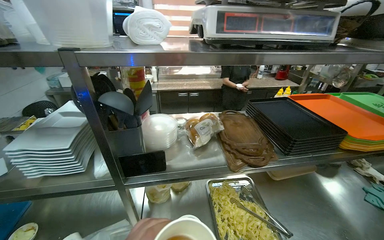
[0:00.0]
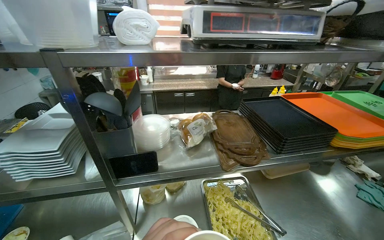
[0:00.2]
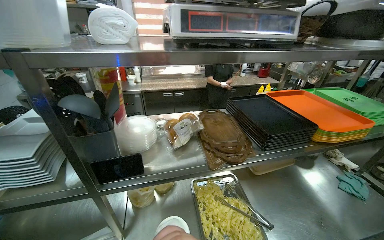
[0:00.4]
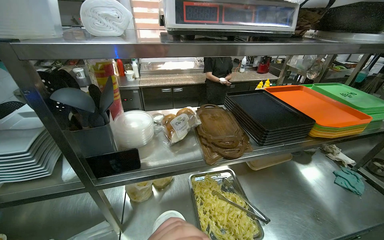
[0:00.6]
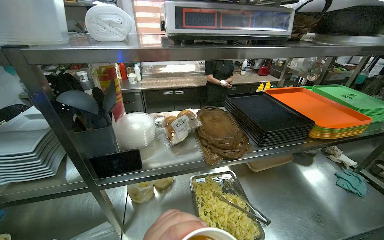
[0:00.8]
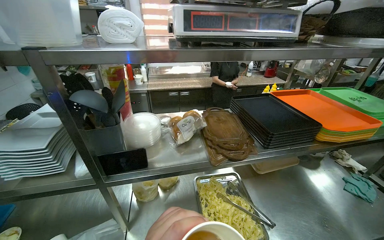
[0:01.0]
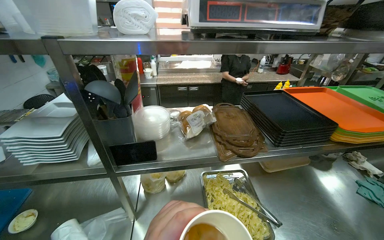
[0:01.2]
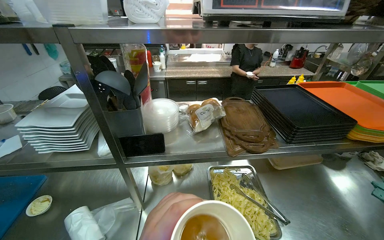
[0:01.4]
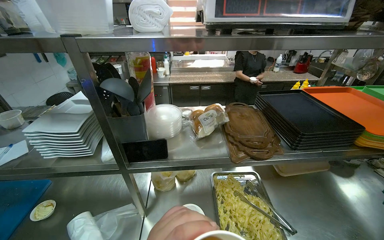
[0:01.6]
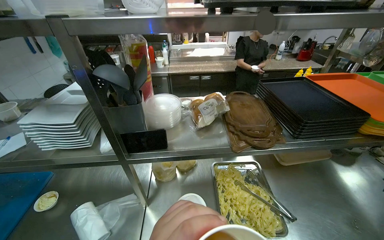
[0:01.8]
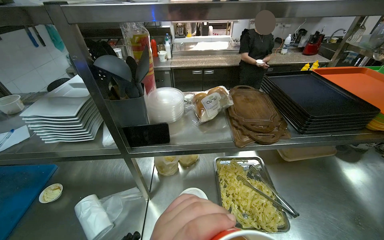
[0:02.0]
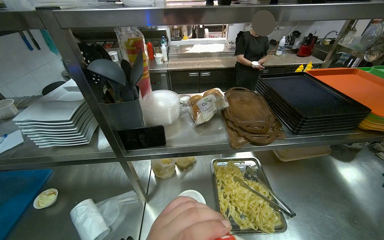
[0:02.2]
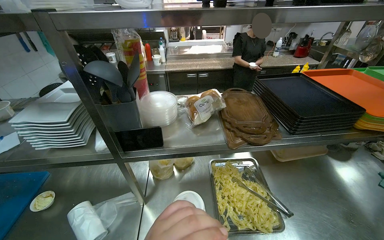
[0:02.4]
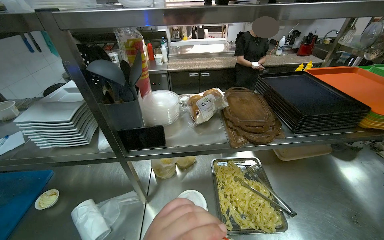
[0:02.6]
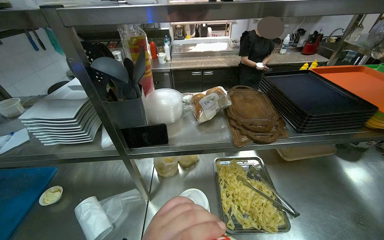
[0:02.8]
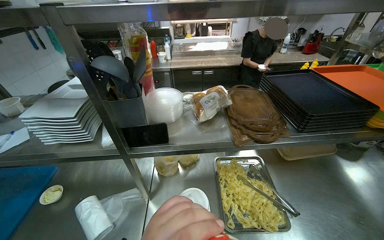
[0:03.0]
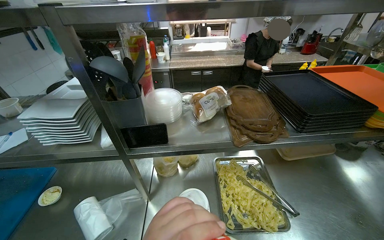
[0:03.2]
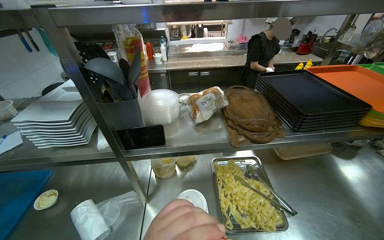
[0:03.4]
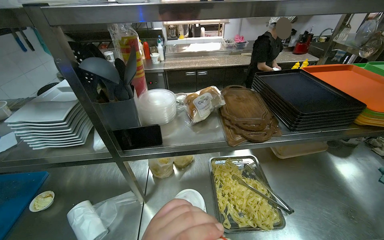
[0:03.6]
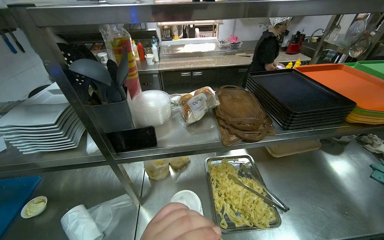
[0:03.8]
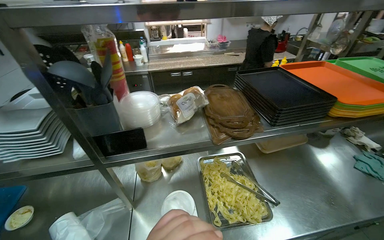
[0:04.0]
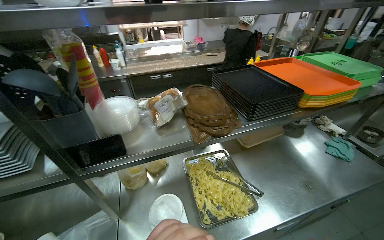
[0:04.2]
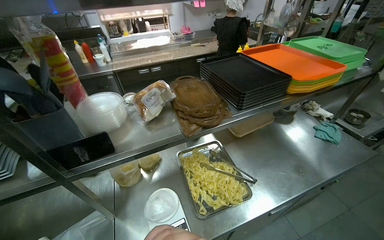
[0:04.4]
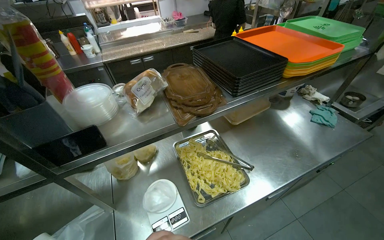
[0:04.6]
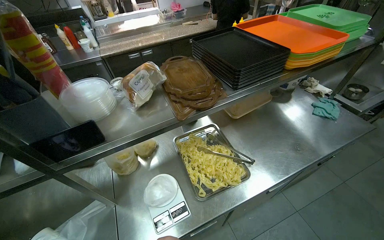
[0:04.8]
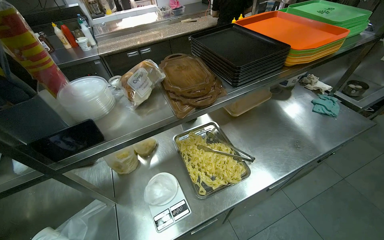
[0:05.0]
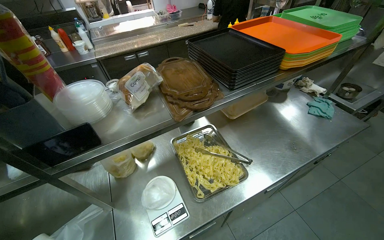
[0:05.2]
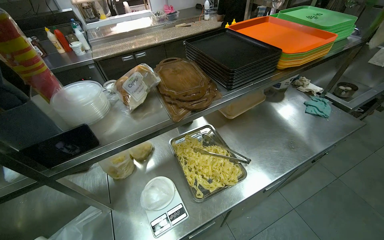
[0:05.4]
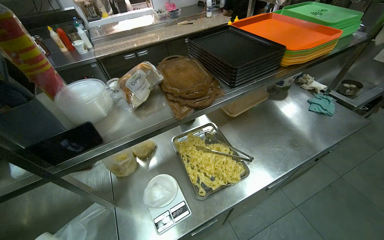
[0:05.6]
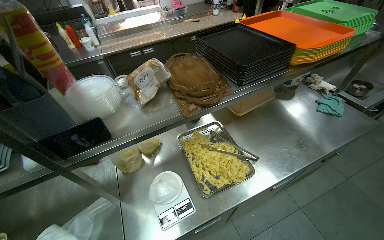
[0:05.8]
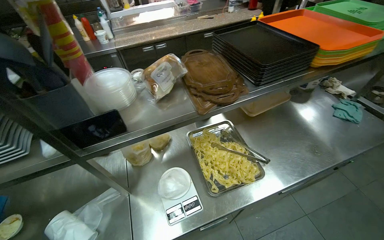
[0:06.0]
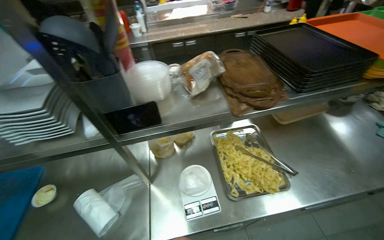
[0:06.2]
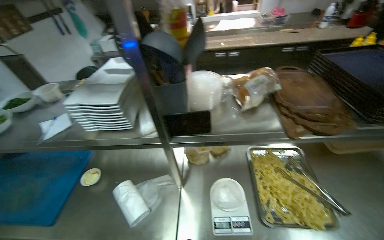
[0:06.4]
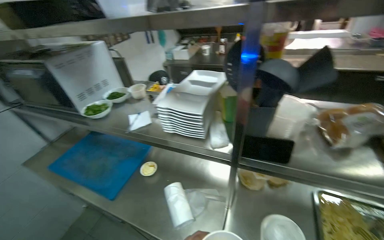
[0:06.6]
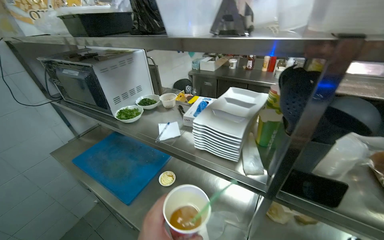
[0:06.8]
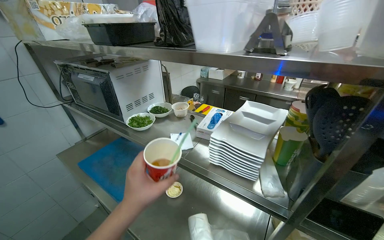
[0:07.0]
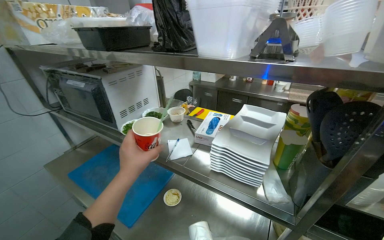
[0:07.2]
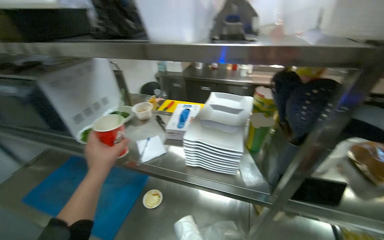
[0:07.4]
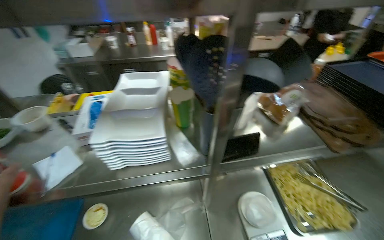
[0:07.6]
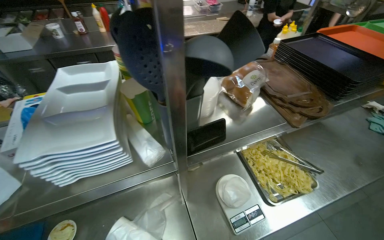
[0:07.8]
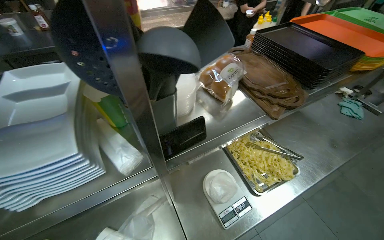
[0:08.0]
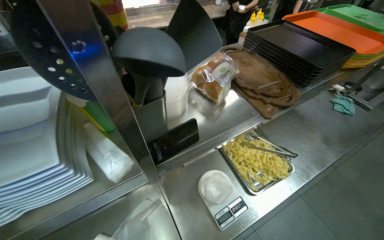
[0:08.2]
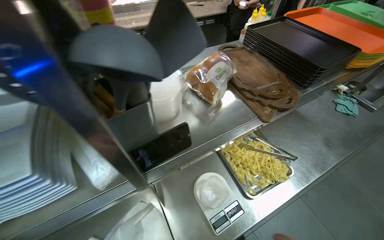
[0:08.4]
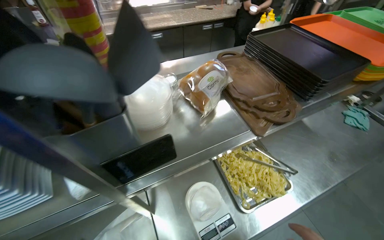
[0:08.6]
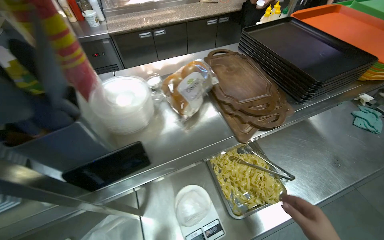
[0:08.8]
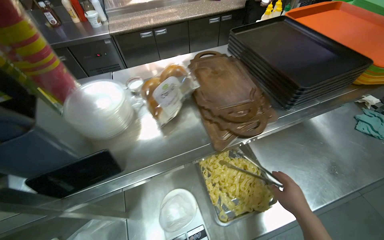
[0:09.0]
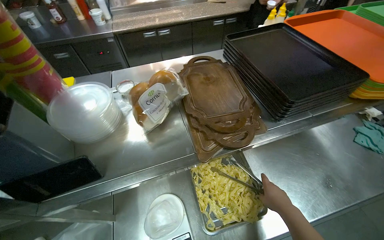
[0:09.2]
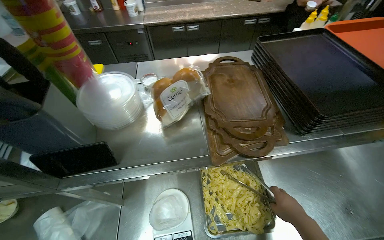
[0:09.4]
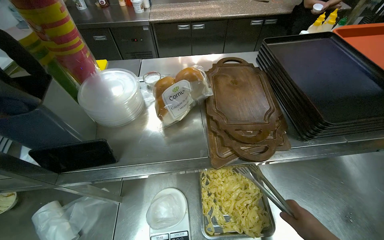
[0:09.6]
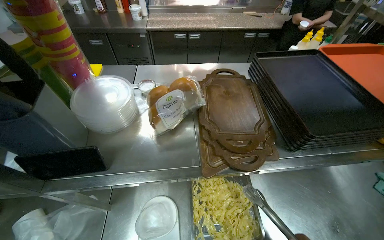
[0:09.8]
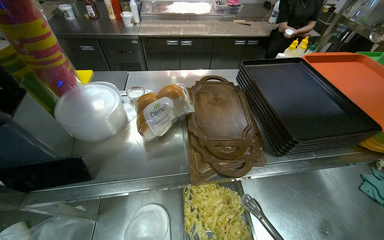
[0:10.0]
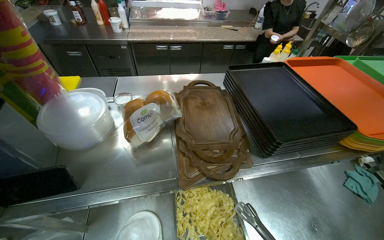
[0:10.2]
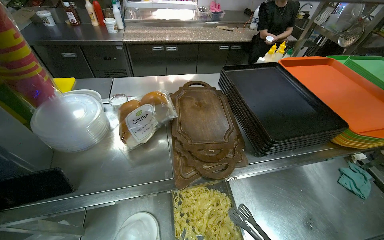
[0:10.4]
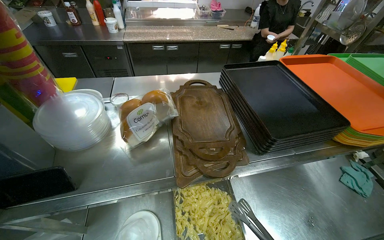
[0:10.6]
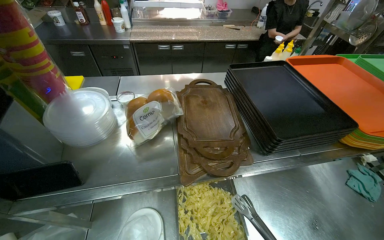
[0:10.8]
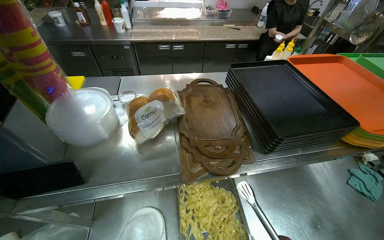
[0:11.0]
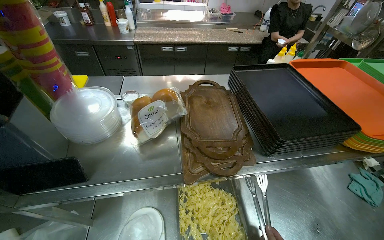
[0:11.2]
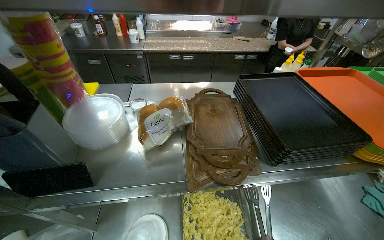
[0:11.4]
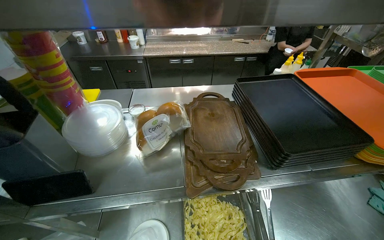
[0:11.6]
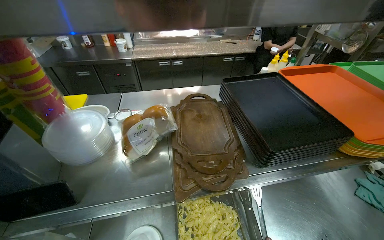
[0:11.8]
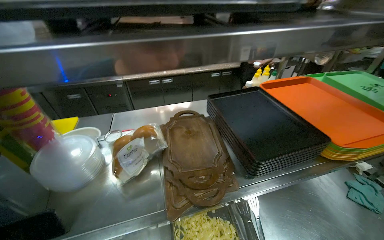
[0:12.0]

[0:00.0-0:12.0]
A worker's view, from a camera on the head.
Job: preparing food.
The whole recording: Weighing and bagging pasta. The worker uses tongs to scoop pasta from a tray into a plastic bag on a scale.
0:03.0 to 0:04.4: The head turns to the right by about 20 degrees.

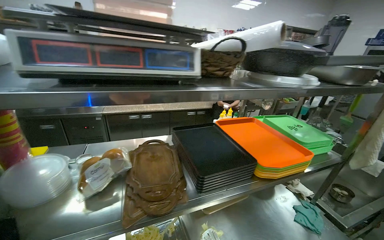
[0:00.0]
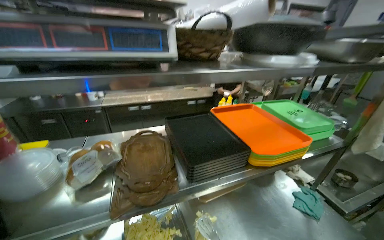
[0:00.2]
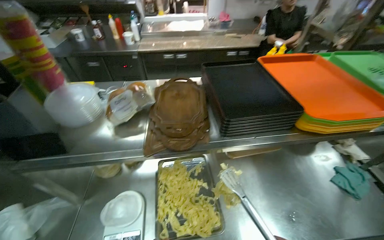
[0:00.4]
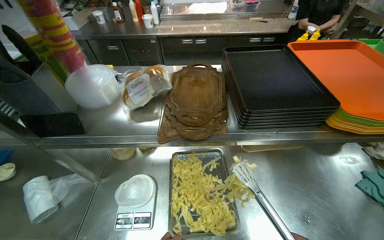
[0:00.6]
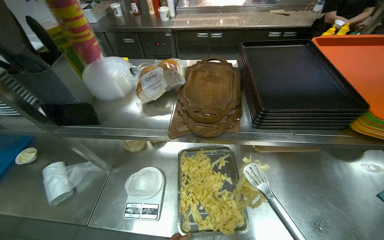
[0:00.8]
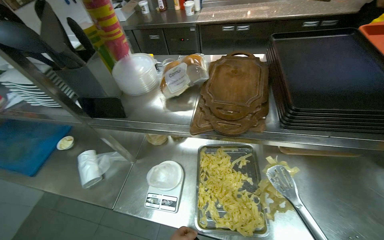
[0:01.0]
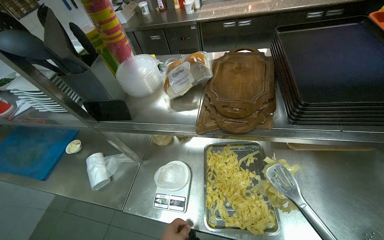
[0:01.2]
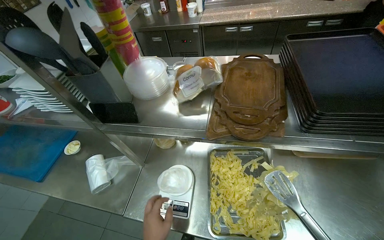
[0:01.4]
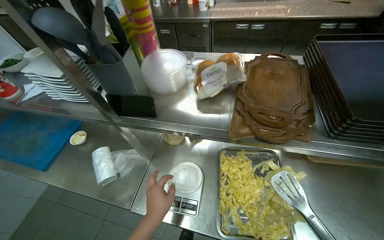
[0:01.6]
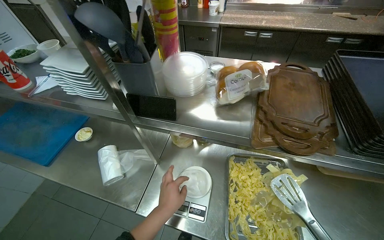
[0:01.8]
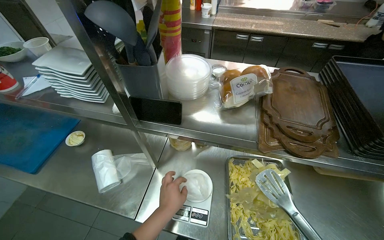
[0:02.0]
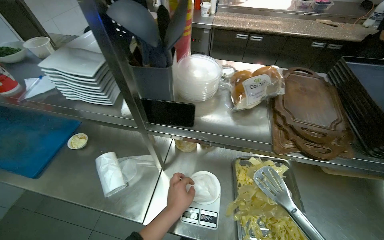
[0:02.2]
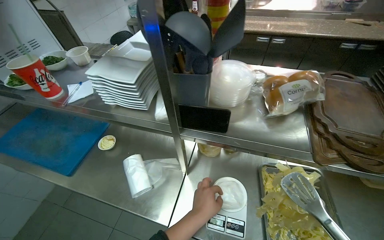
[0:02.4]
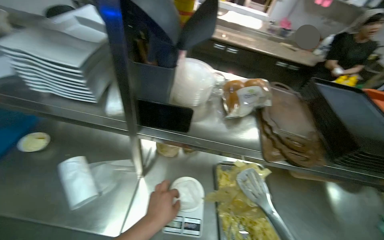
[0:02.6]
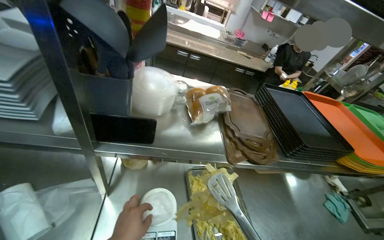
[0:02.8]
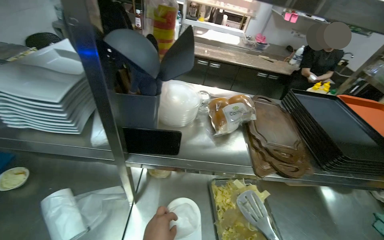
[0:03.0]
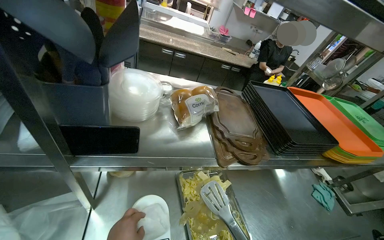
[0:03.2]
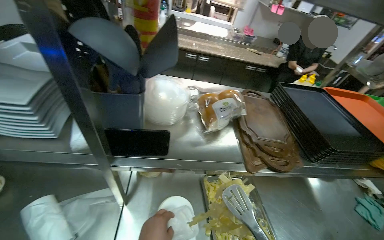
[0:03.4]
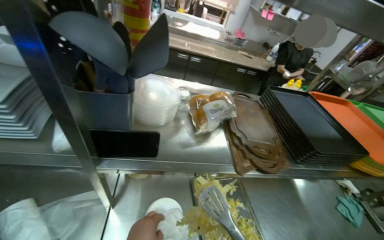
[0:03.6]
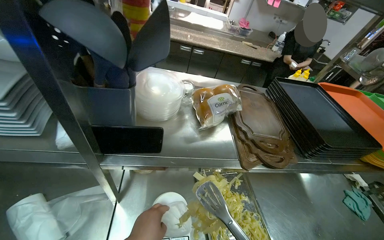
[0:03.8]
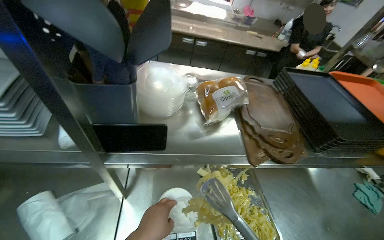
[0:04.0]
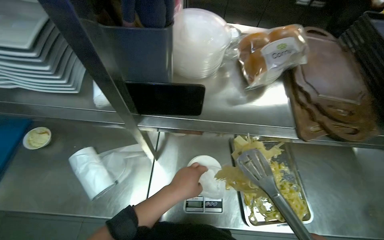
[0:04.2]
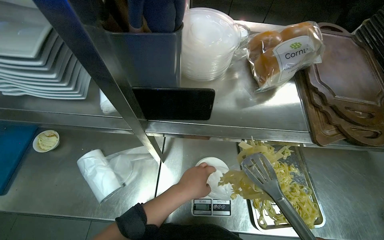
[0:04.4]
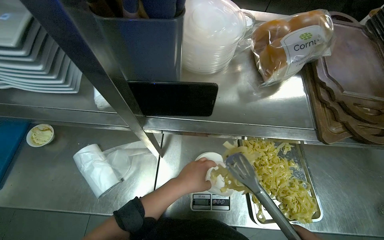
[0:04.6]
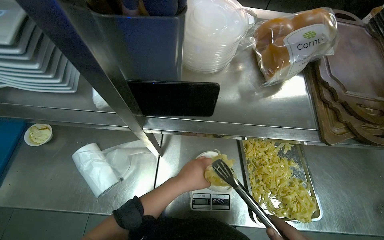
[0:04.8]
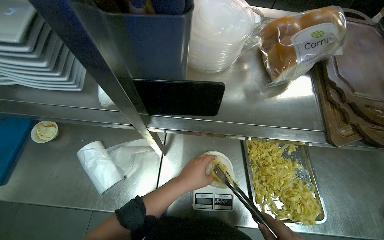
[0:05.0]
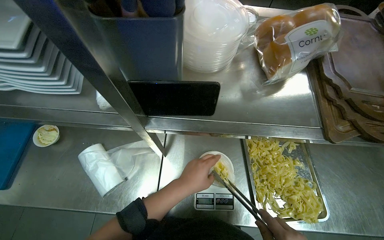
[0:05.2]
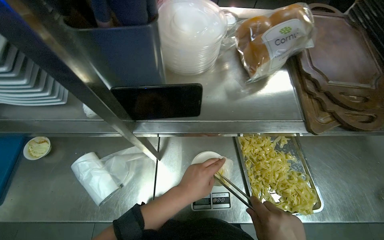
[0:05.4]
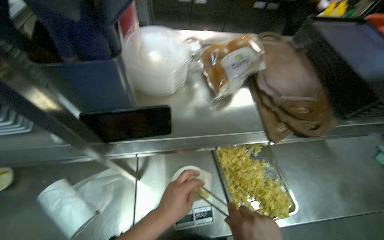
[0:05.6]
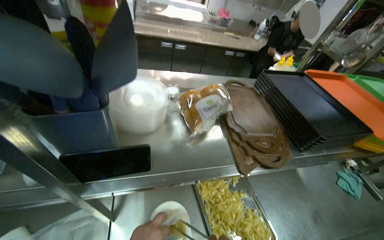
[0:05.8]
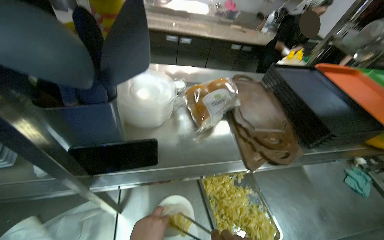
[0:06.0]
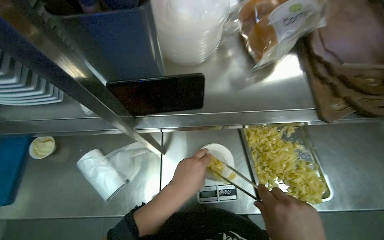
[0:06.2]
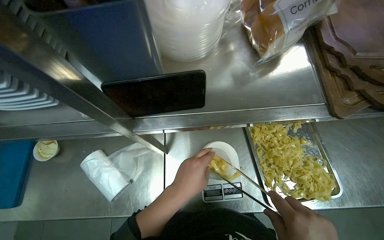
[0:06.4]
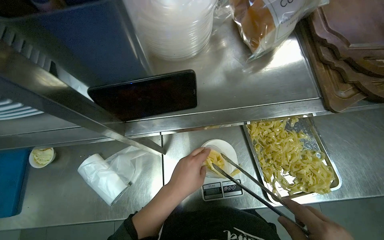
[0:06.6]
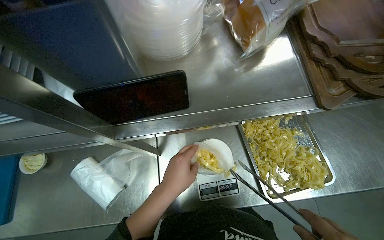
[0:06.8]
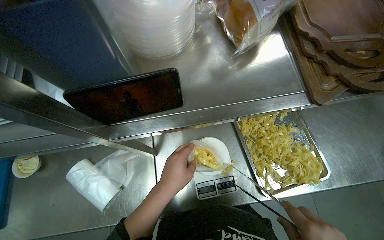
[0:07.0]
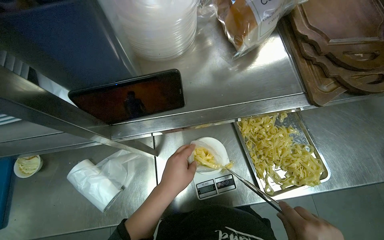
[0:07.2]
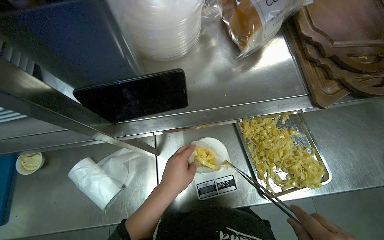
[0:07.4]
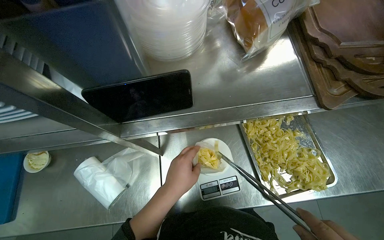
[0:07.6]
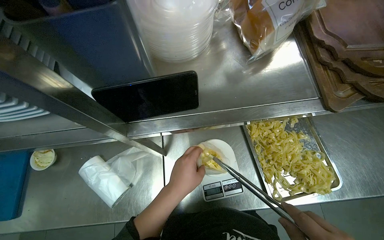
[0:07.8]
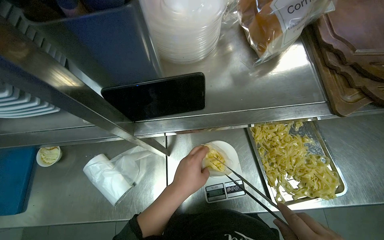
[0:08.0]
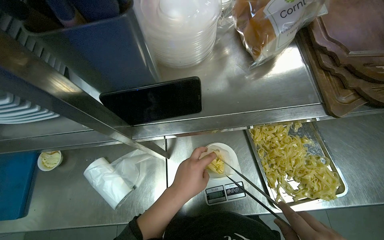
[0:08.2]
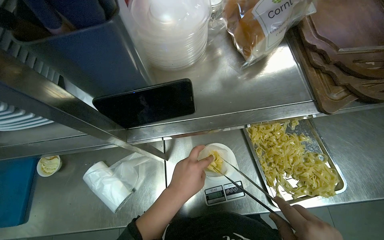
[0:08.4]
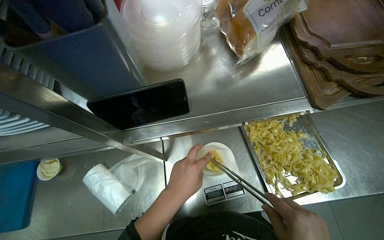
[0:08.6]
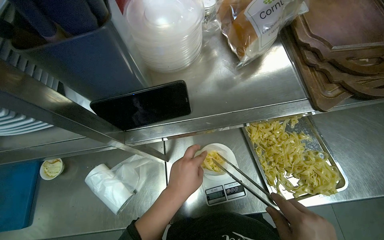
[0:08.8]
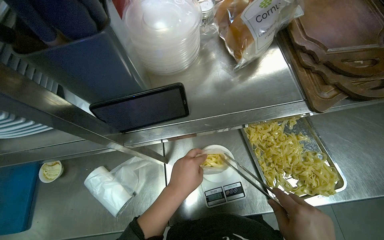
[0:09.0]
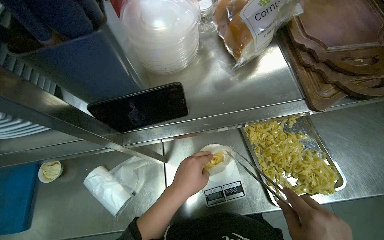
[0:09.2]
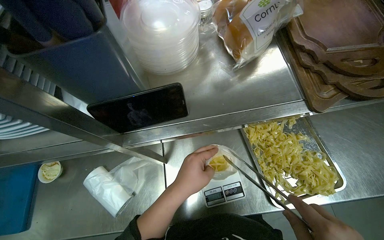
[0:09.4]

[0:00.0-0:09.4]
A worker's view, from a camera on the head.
Job: preparing food.
The whole recording: Weighing and bagging pasta. The worker uses tongs to scoop pasta from a tray into a plastic bag on a scale.
0:00.0 to 0:01.6: The head turns to the left by some 35 degrees. The view tips downward by roughly 30 degrees.
0:01.6 to 0:03.2: The camera sweeps to the right, by roughly 35 degrees.
0:03.2 to 0:04.8: The camera is aimed roughly 20 degrees further to the left. The view tips downward by roughly 20 degrees.
